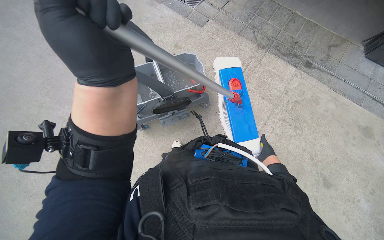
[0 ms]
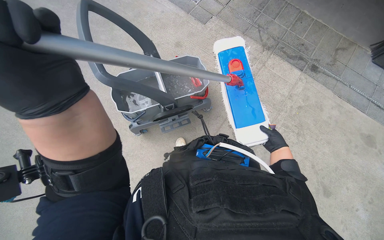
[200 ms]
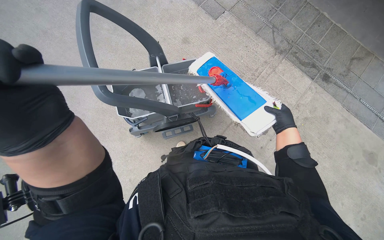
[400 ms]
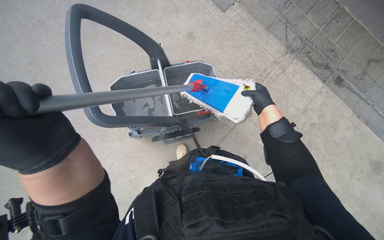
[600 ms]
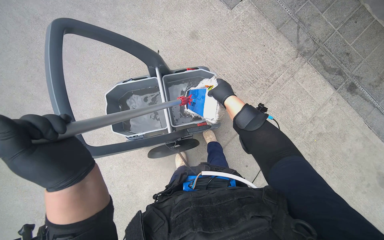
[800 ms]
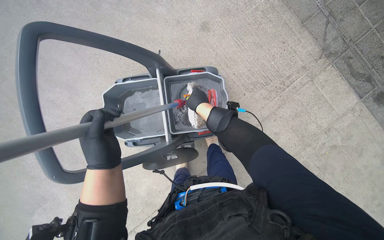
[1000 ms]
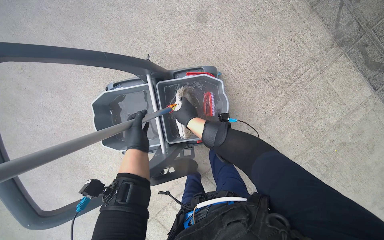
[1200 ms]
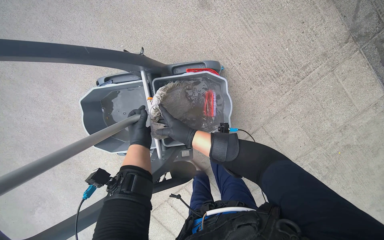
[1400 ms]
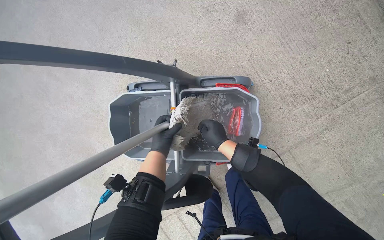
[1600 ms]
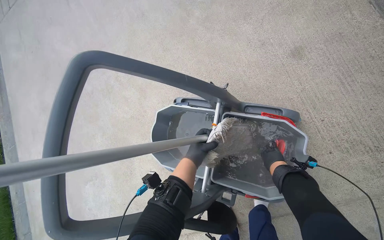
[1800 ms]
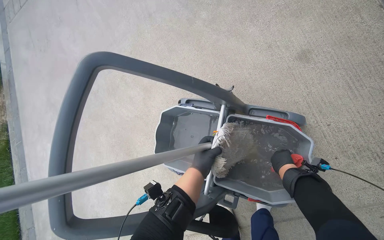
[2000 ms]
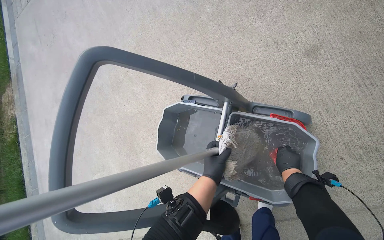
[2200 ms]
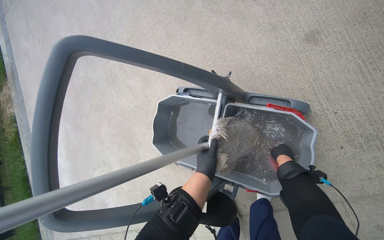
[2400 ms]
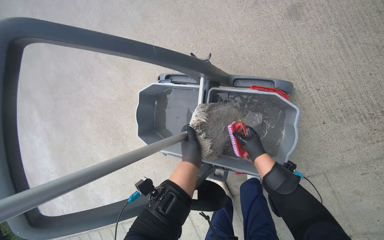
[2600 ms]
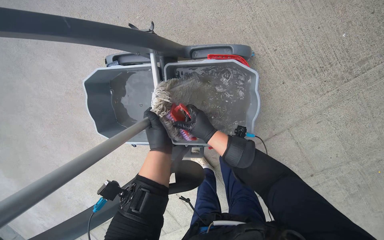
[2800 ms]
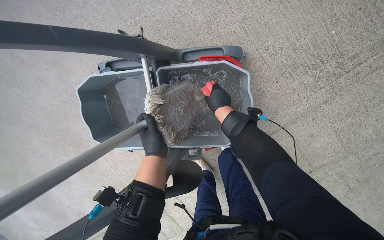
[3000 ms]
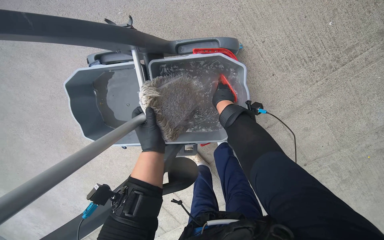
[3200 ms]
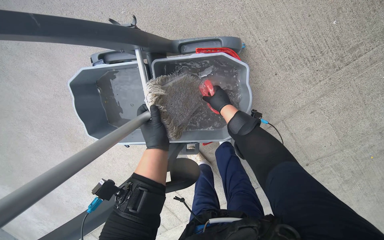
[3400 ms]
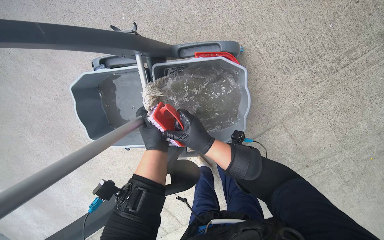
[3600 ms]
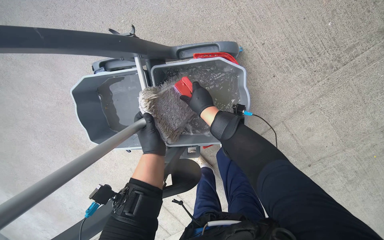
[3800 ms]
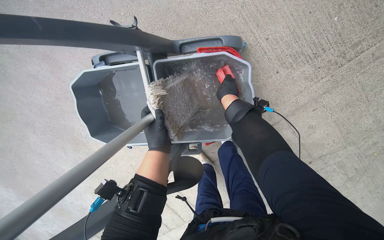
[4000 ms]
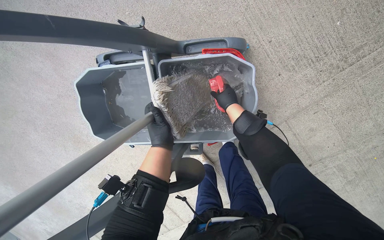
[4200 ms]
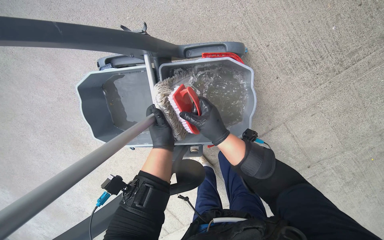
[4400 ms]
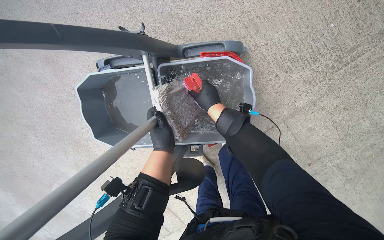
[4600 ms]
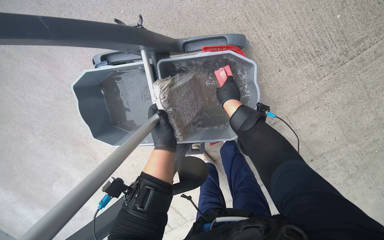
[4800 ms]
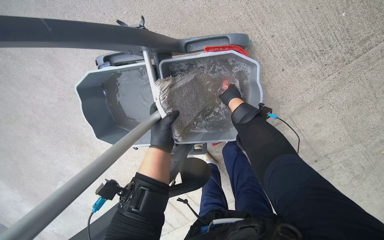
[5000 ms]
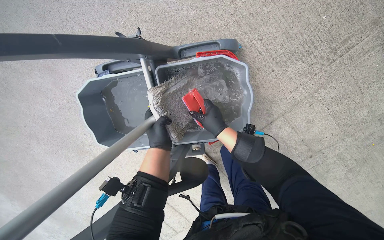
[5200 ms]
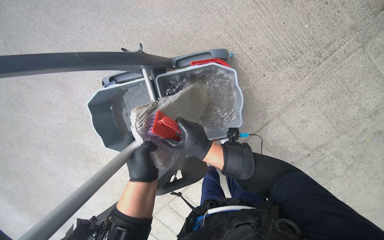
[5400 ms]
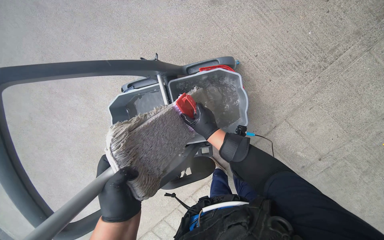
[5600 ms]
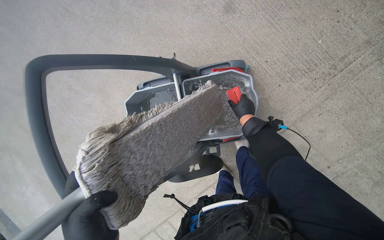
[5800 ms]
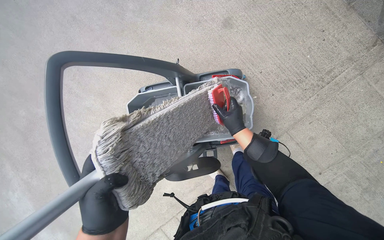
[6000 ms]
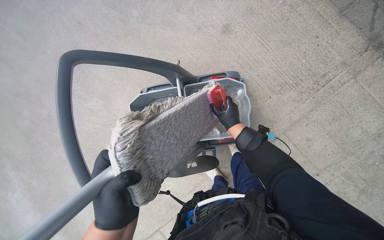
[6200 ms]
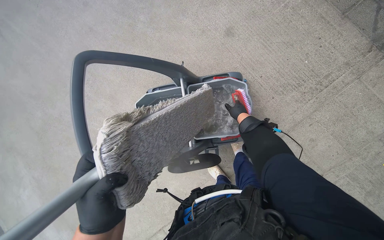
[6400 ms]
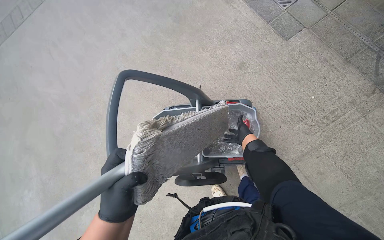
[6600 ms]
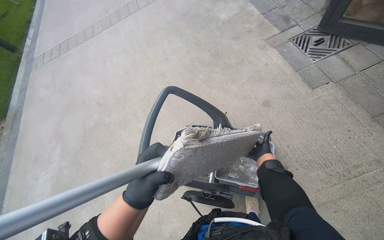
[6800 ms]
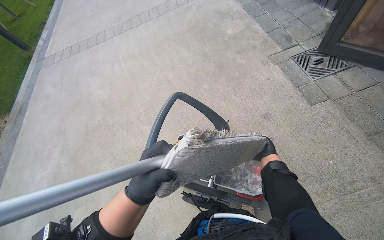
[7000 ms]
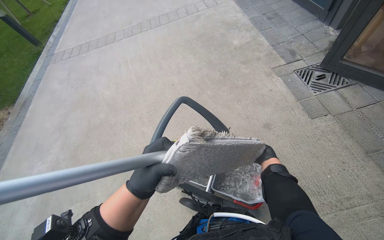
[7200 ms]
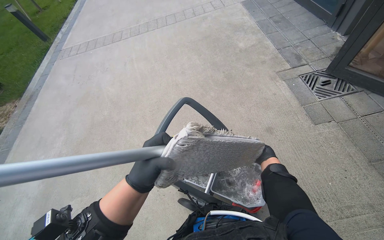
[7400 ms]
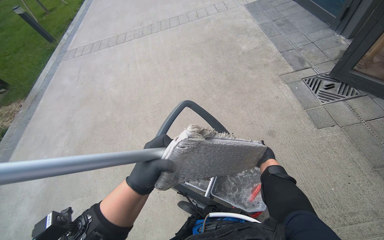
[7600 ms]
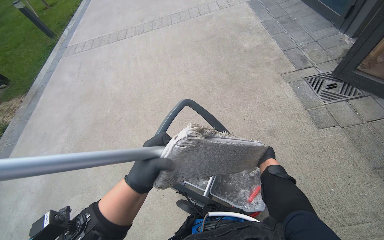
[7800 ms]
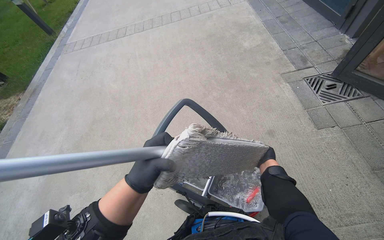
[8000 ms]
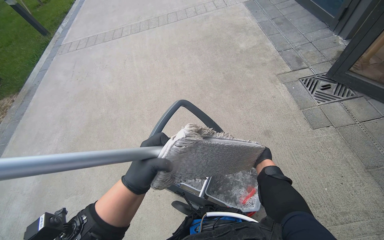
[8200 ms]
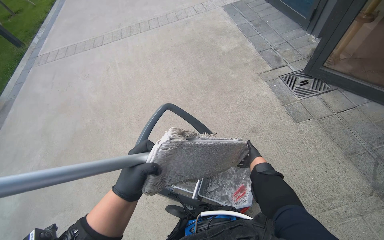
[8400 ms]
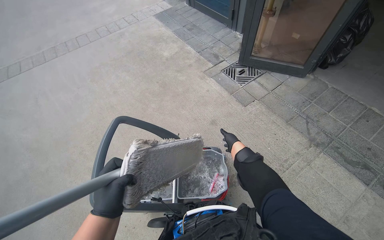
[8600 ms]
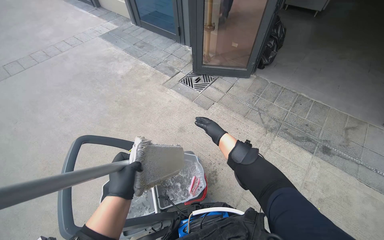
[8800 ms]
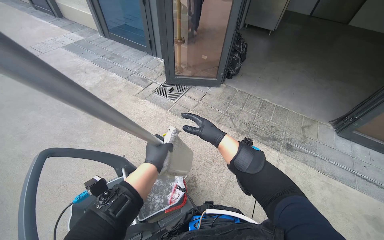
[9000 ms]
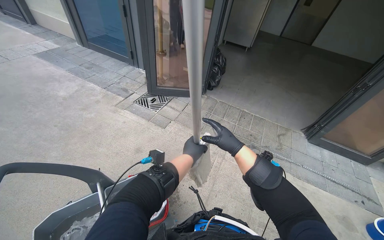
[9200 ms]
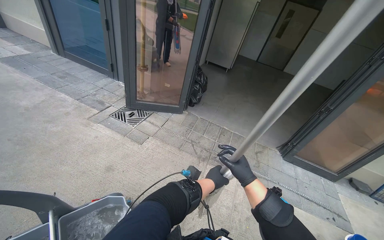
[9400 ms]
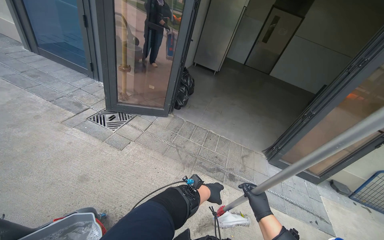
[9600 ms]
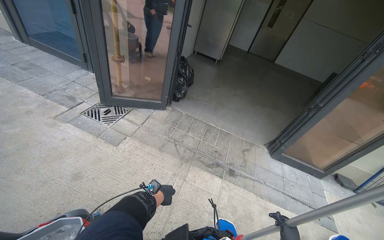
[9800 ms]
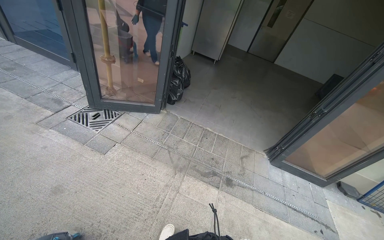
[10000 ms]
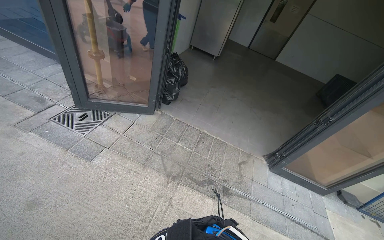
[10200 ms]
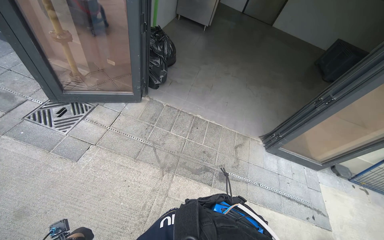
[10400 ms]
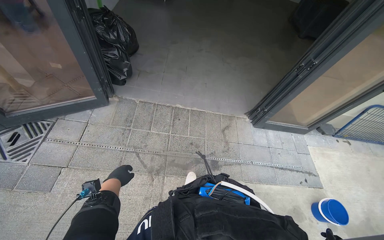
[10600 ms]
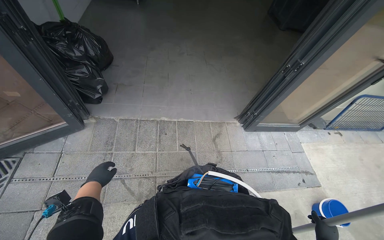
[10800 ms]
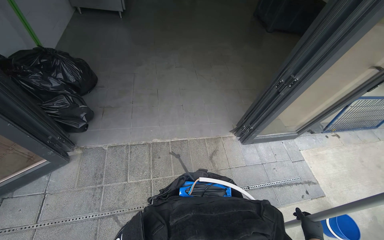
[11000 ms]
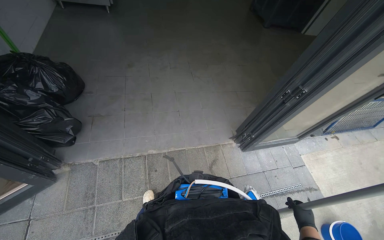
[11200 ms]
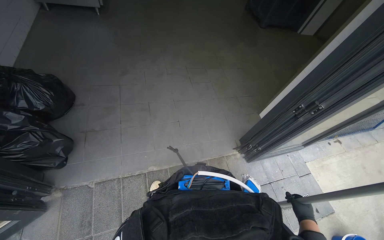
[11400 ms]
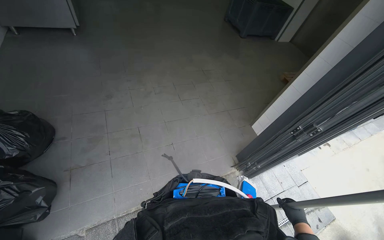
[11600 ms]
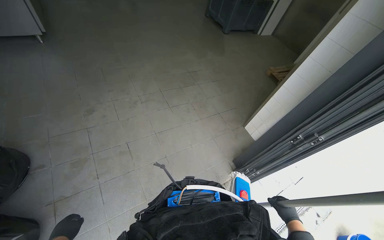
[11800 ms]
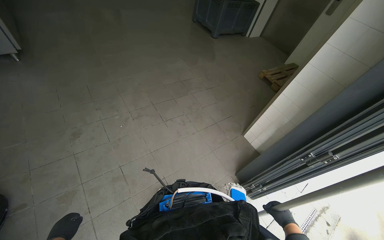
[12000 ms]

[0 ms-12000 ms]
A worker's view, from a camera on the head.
Job: mopping floor.
The whole recording: Mopping tiled floor. The worker mops the tiled floor with a flat mop.
0 ms to 1600 ms: The wearer moves about 70 cm. The head turns to the left by some 25 degrees. The camera pitches downward, by some 25 degrees.
3000 ms to 4400 ms: The right hand moves up and down the picture over some 15 cm, changing direction 2 times.
4400 ms to 6000 ms: The wearer looks roughly 15 degrees further upward. The right hand swings up and down the picture, about 15 cm each way, with 2 reversals.
6000 ms to 7600 ms: The wearer's head swings some 35 degrees to the left. The view tips upward by some 30 degrees.
7600 ms to 9000 ms: The head turns to the right by approximately 55 degrees.
9000 ms to 10400 ms: The camera travels approximately 80 cm. The view pans to the right by roughly 20 degrees.
10400 ms to 12000 ms: The wearer moves some 1.5 m. The wearer looks approximately 45 degrees further to the right.

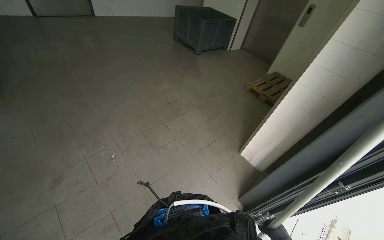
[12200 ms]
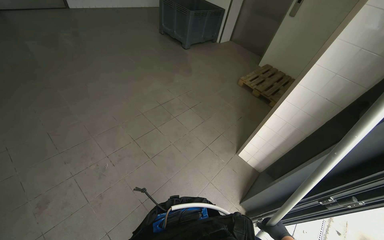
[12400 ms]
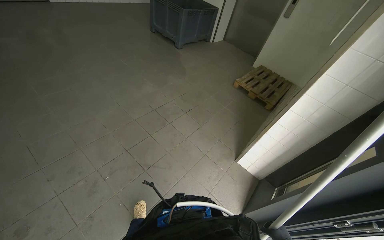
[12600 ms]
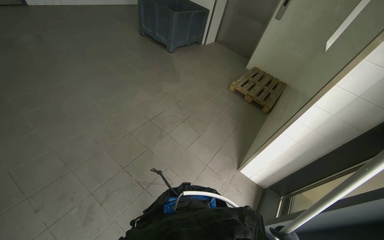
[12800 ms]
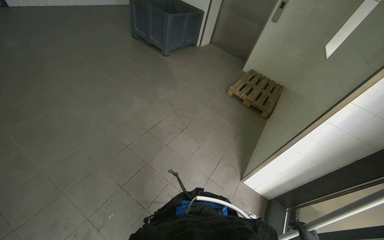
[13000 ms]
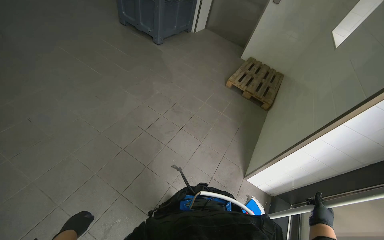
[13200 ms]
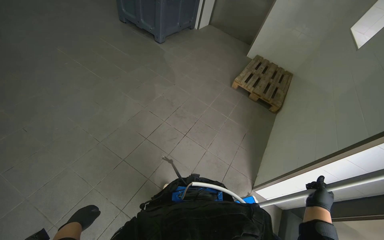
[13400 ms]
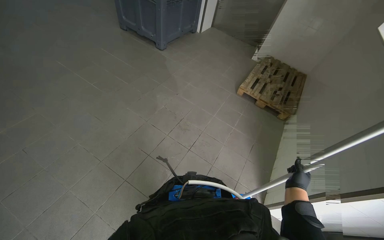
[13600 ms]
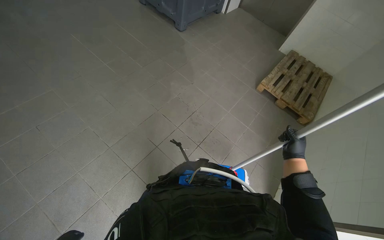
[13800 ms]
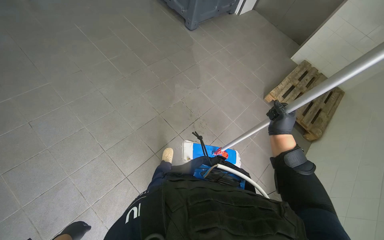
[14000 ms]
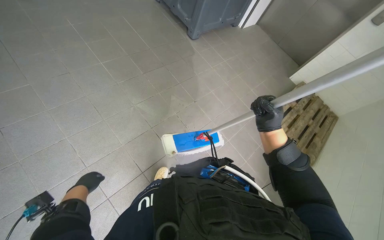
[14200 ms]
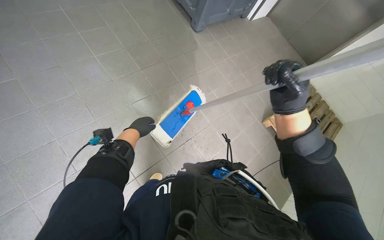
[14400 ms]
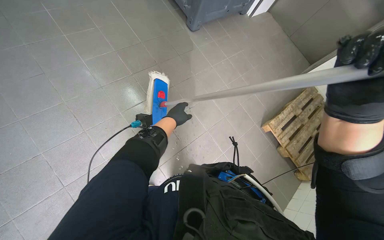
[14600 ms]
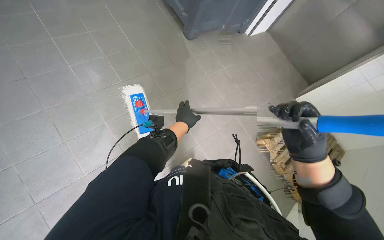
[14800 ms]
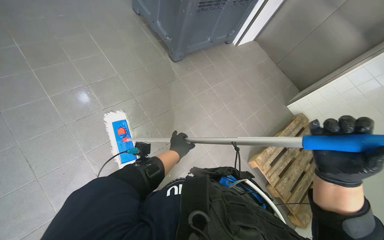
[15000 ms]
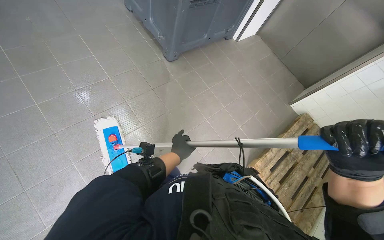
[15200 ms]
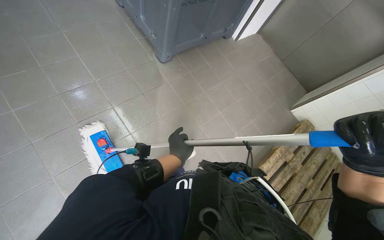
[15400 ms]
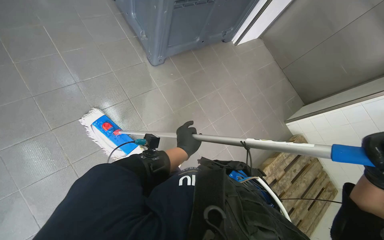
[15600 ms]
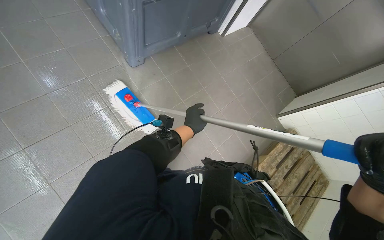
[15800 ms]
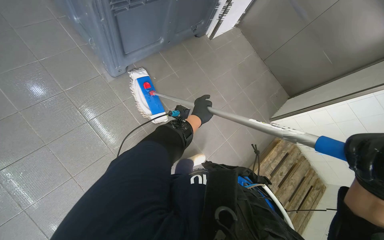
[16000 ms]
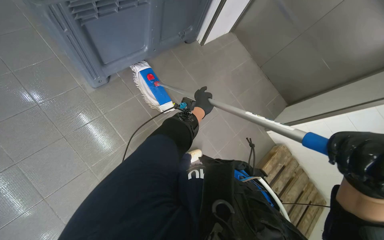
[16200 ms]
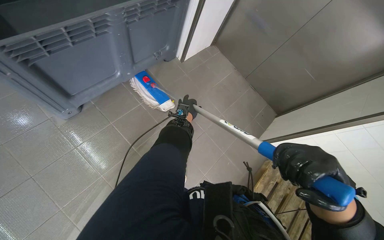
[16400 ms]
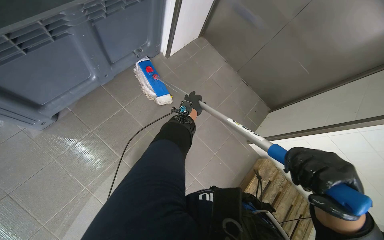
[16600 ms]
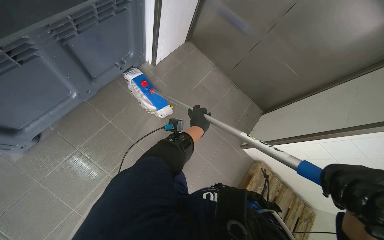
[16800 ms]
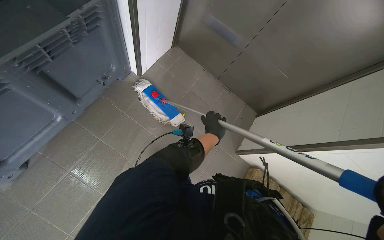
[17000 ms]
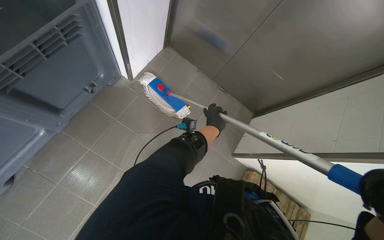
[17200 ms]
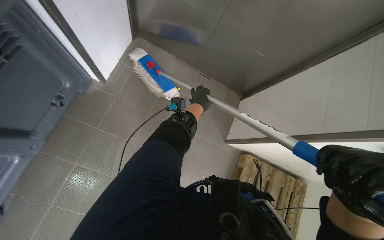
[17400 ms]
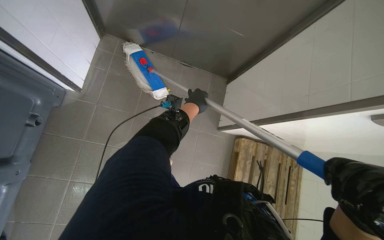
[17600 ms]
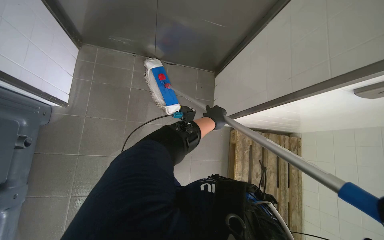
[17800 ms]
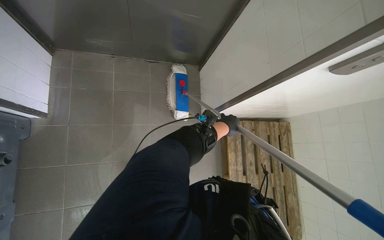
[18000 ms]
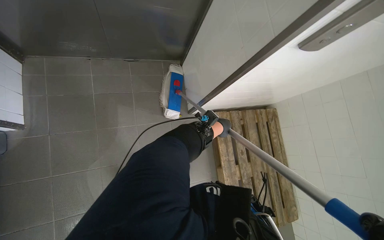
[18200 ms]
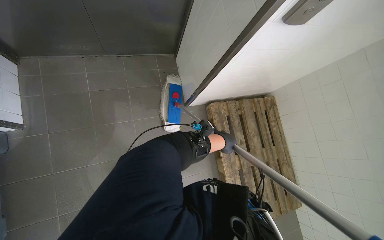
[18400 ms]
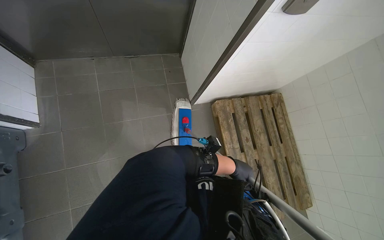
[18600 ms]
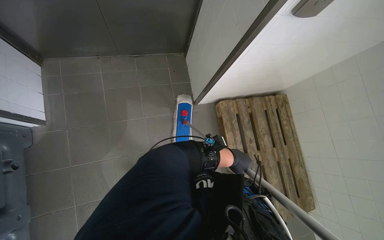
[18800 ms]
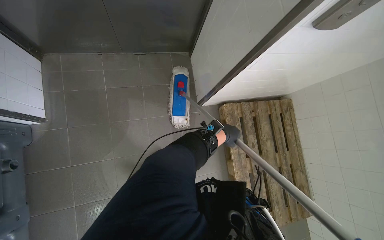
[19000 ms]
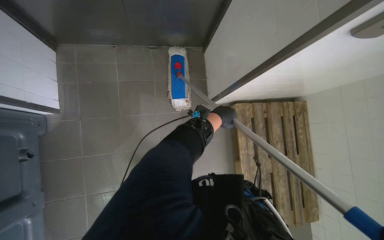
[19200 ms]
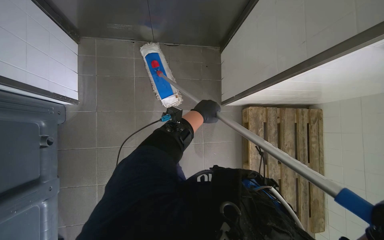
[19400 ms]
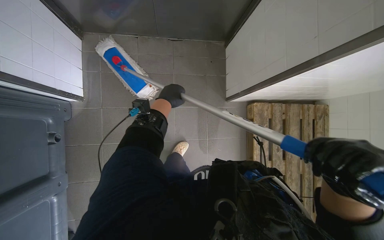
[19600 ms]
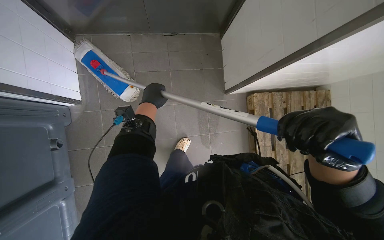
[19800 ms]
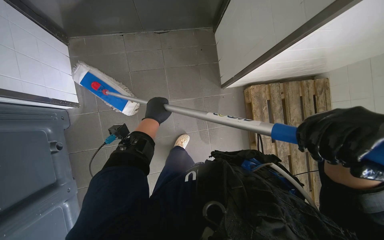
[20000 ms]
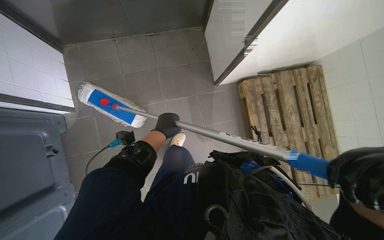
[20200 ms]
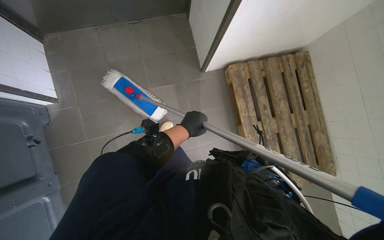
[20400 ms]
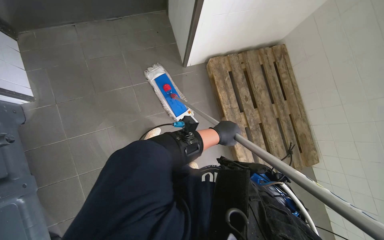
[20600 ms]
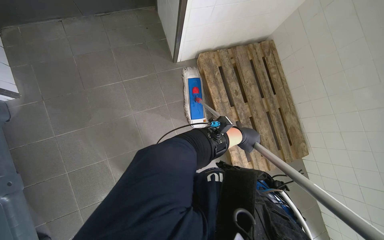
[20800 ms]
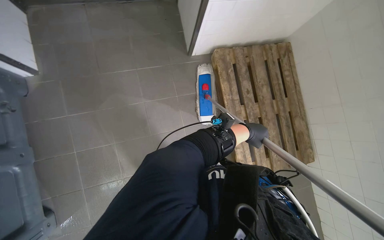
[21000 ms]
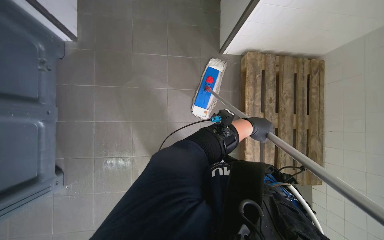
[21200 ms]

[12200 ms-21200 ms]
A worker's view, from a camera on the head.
Job: mopping floor.
The whole recording: Mopping tiled floor. The worker mops the tiled floor with a flat mop.
12200 ms to 13800 ms: The camera travels roughly 1.5 m. The view tips downward by approximately 15 degrees.
15200 ms to 16600 ms: The head travels approximately 1 m.
16600 ms to 18200 ms: The head travels approximately 50 cm. The wearer's head swings about 50 degrees to the right. The camera pitches downward, by approximately 20 degrees.
18200 ms to 19800 ms: The left hand shifts roughly 40 cm to the left.
19800 ms to 21200 ms: The head travels about 50 cm.
